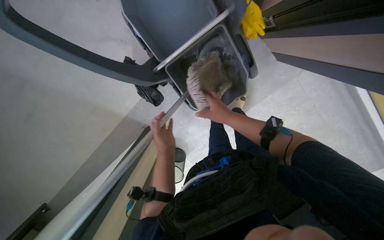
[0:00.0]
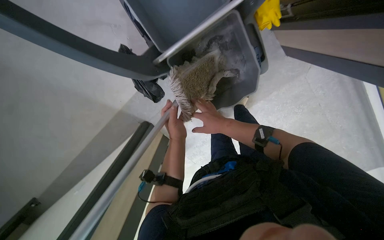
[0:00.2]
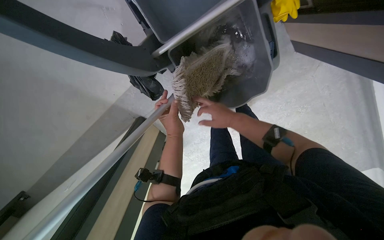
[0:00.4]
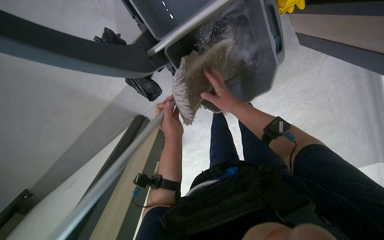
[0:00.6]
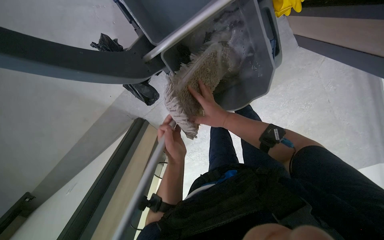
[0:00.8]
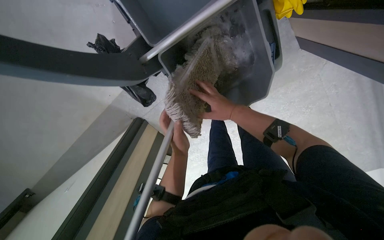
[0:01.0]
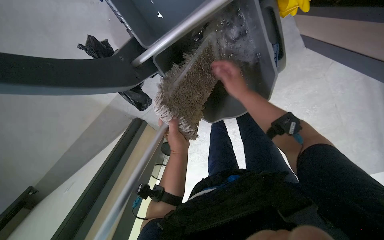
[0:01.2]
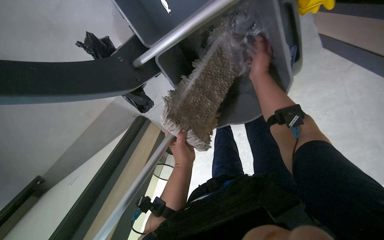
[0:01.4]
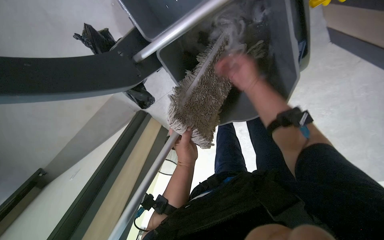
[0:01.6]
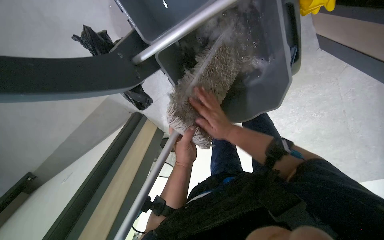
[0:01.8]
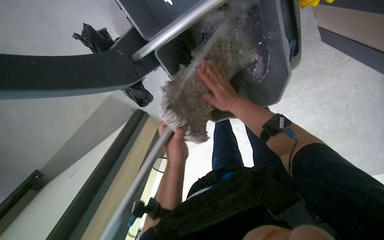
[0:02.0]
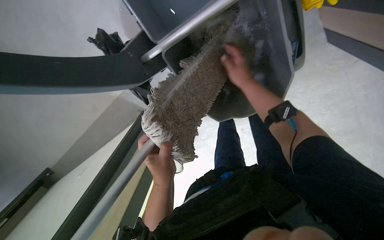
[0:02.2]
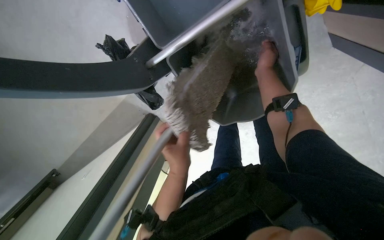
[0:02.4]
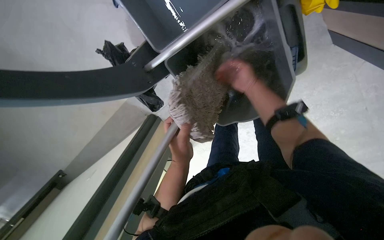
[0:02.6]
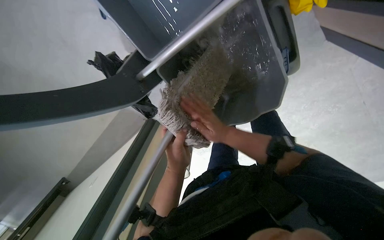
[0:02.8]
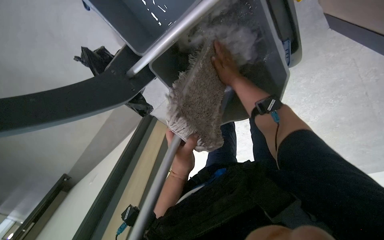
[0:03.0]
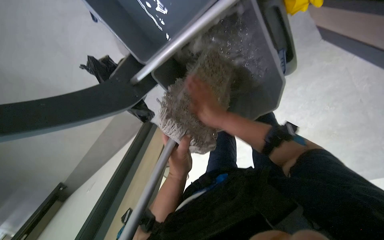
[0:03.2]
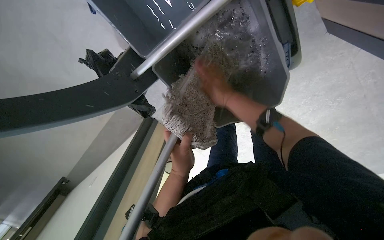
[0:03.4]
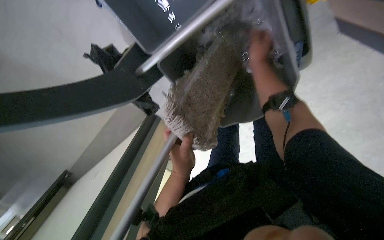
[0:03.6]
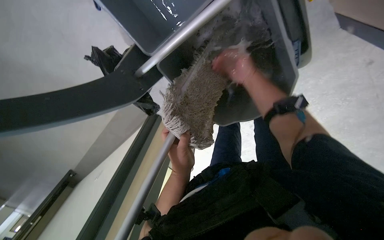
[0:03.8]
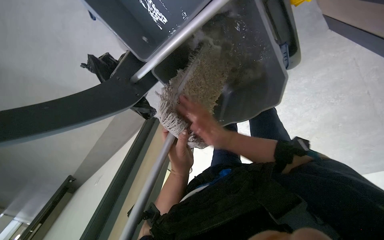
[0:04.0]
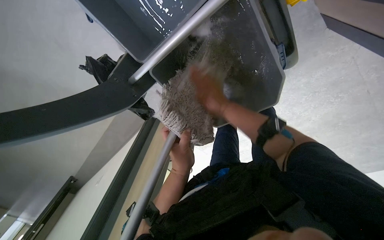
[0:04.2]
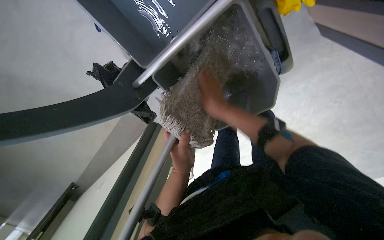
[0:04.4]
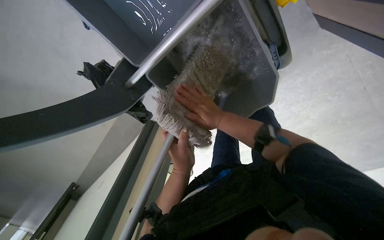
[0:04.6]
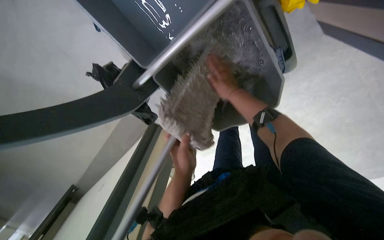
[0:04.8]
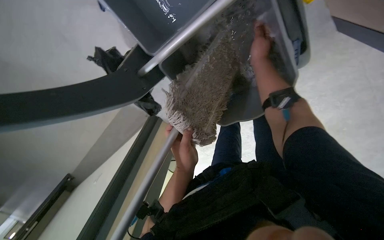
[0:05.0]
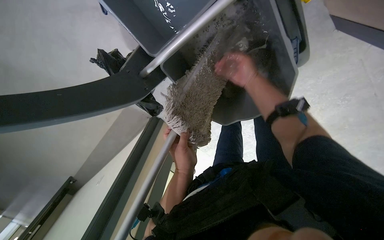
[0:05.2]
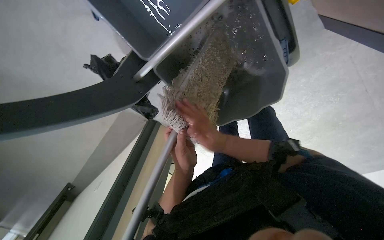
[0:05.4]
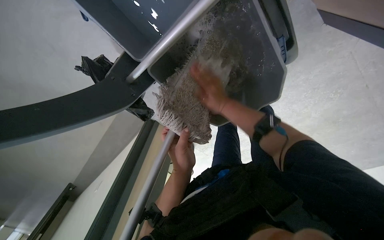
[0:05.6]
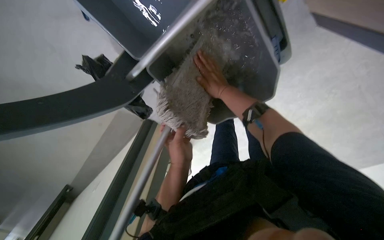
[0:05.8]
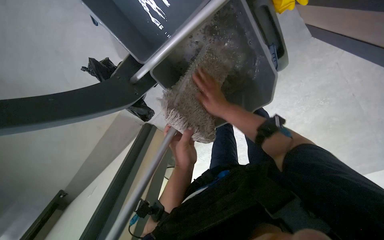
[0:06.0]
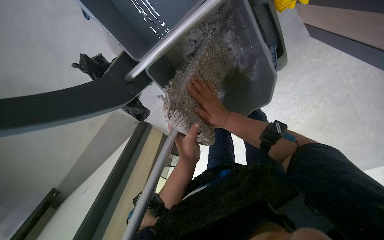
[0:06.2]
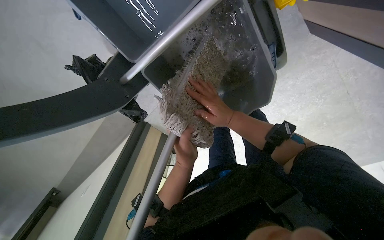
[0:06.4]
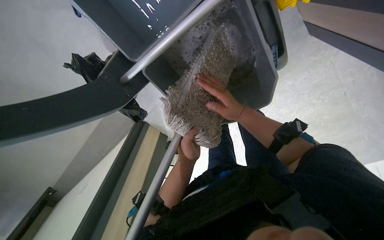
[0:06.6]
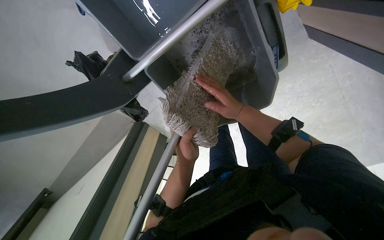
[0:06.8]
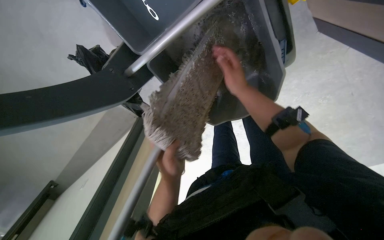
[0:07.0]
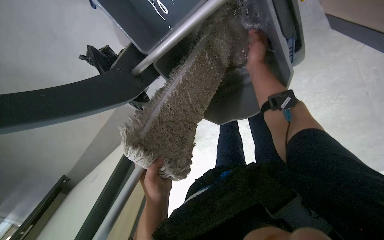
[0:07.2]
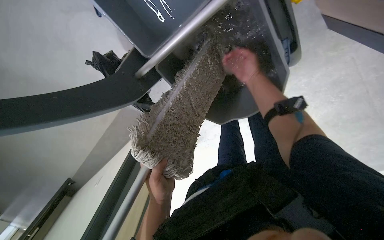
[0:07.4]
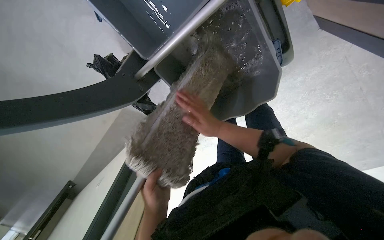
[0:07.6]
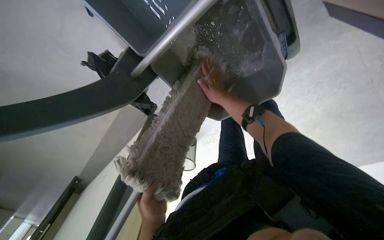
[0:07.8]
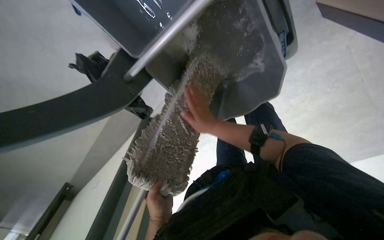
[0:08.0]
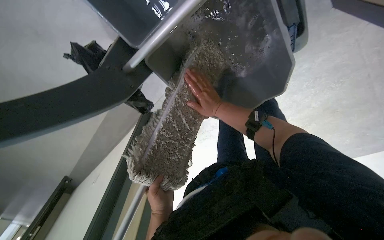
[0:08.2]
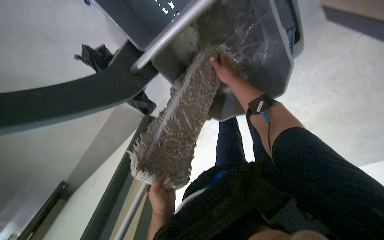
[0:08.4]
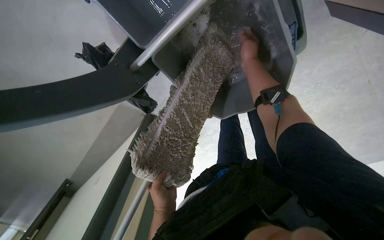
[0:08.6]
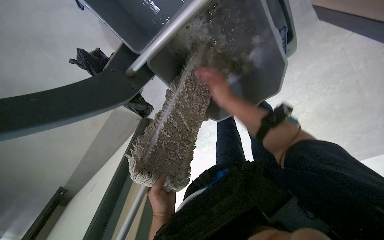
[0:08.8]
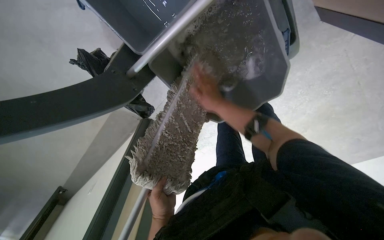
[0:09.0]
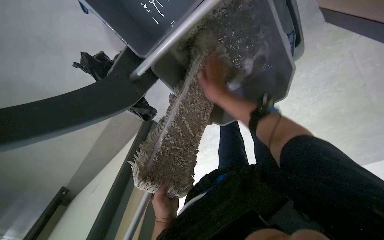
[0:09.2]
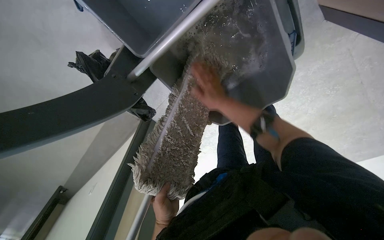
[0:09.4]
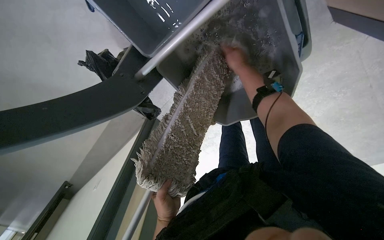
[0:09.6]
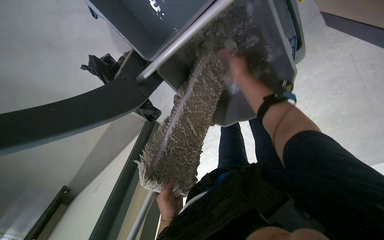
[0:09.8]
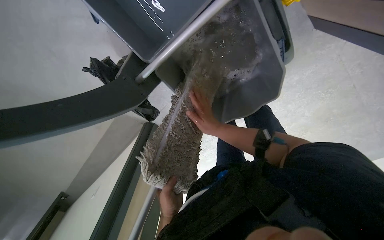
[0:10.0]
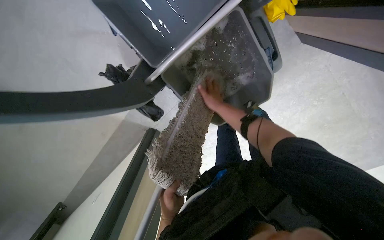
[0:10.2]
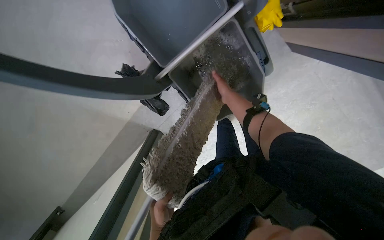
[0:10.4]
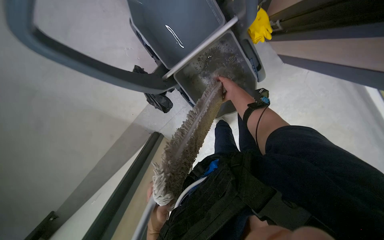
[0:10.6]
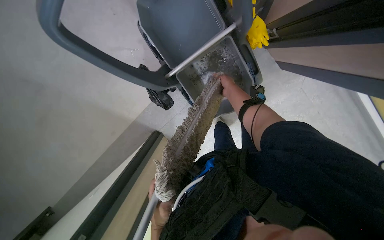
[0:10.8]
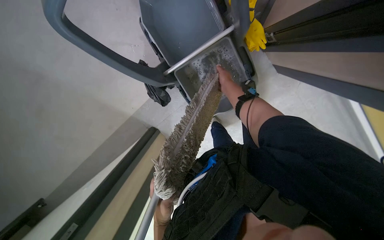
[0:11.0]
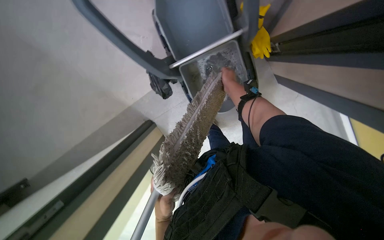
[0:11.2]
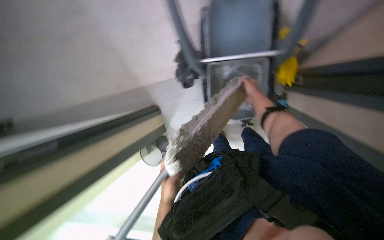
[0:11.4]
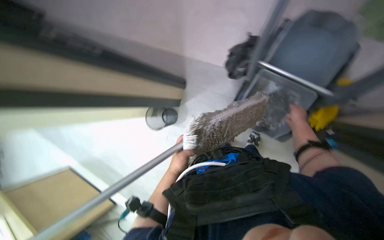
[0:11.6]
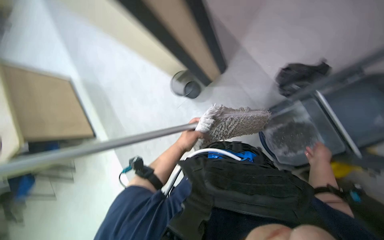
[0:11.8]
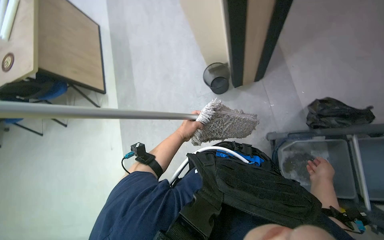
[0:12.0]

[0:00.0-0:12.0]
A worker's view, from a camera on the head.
Job: preparing cleaning supplies.
The whole recording: Preparing mop for cleaning. The worker dips and wrings out a mop in a bucket, preparing it for cleaning.
0:00.0 to 0:01.6: The view tips downward by some 15 degrees. The right hand heads up the picture, covering roughly 25 cm.
0:01.6 to 0:03.0: The left hand is displaced nearer to the camera by approximately 10 cm, while the right hand goes up and down the picture, some 20 cm each way, reversing 3 times.
0:03.0 to 0:04.4: The right hand swings up and down the picture, about 20 cm each way, with 3 reversals.
0:04.4 to 0:06.0: The right hand swings up and down the picture, some 25 cm each way, with 2 reversals.
0:06.0 to 0:07.6: The left hand is displaced down the picture and to the left by approximately 15 cm; the right hand travels up the picture and back again, some 10 cm each way.
0:07.6 to 0:09.0: The right hand goes up and down the picture, about 20 cm each way, reversing 3 times. The left hand shifts roughly 10 cm farther from the camera.
0:09.0 to 0:10.4: The left hand is displaced down the picture by some 10 cm, while the right hand goes up and down the picture, approximately 20 cm each way, reversing 2 times.
0:10.4 to 0:12.0: The camera travels roughly 40 cm. The scene rotates clockwise by approximately 70 degrees.

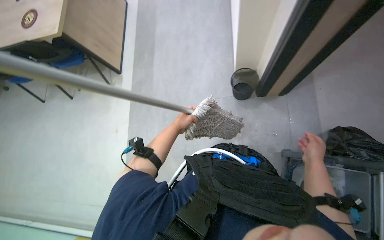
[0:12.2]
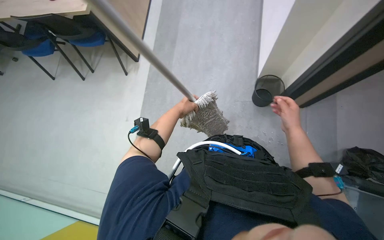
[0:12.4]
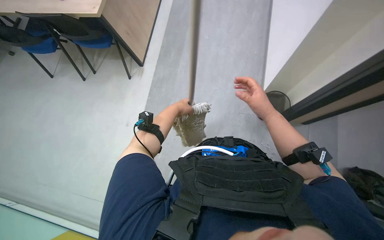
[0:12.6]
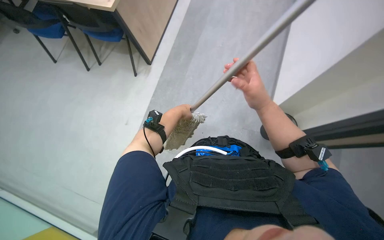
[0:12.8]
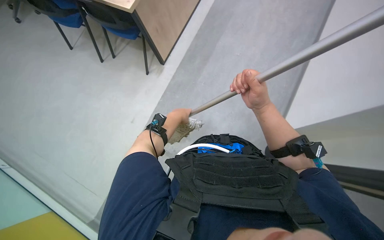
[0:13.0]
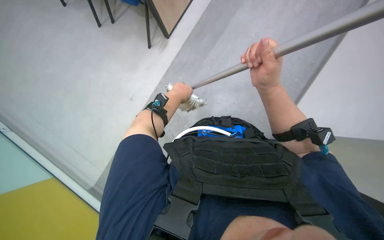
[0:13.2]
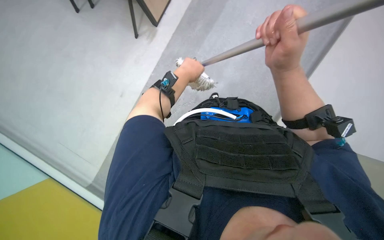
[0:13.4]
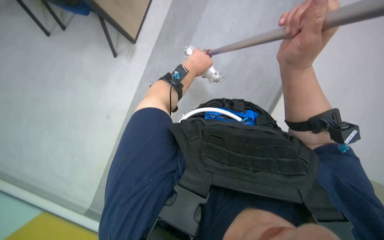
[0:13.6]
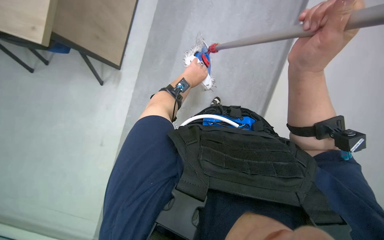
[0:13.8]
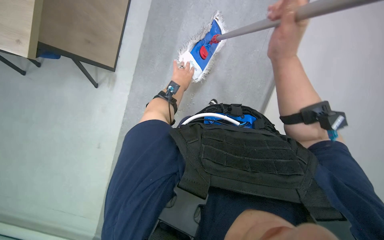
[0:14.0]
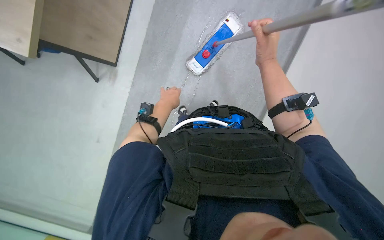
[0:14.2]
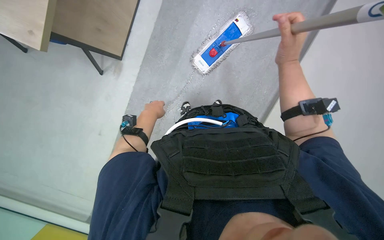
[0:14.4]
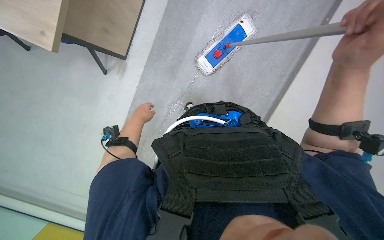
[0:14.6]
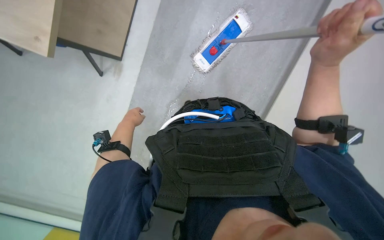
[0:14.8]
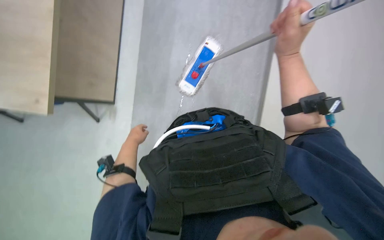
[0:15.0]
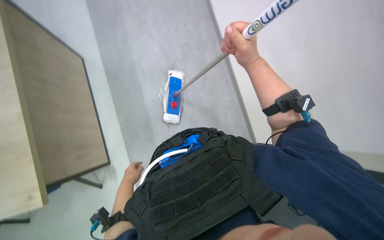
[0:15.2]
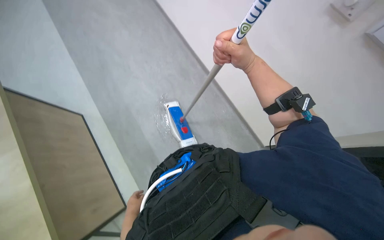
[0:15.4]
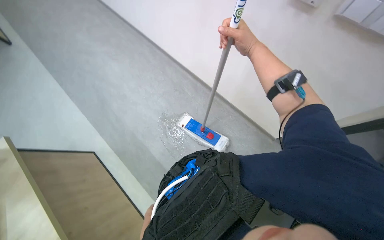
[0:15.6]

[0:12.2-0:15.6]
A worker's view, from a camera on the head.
Job: preparing cleaning supplies.
The whole recording: Preparing mop for cleaning. The worker dips and wrings out a mop in a bucket, preparing it for cleaning.
0:12.2 to 0:13.8: The right hand is displaced up the picture and to the left by about 30 cm.
0:13.8 to 0:15.6: The wearer looks approximately 20 degrees further upward. The scene rotates counterclockwise by about 55 degrees.

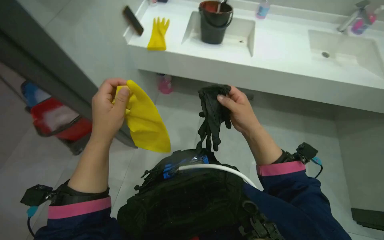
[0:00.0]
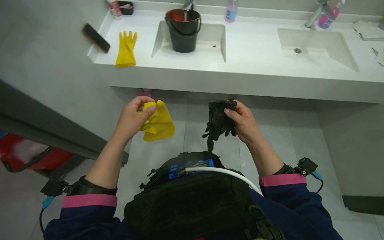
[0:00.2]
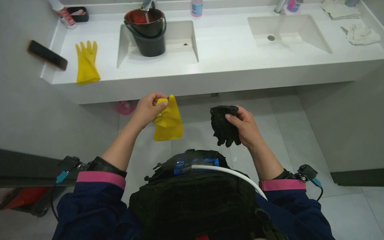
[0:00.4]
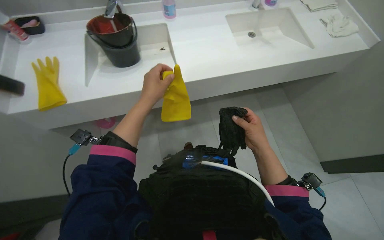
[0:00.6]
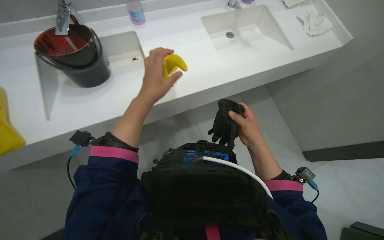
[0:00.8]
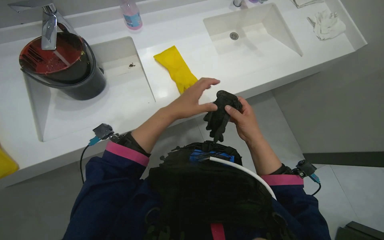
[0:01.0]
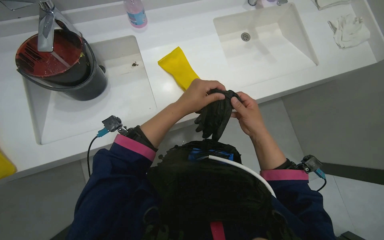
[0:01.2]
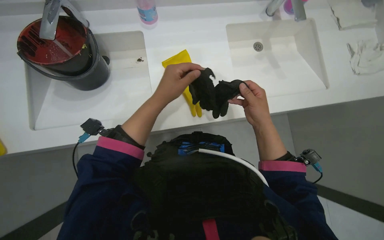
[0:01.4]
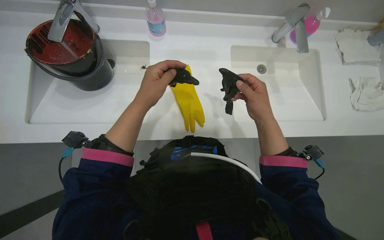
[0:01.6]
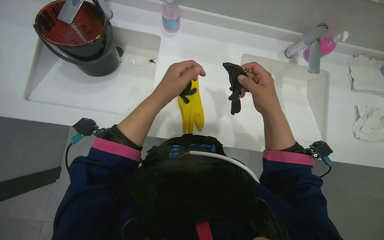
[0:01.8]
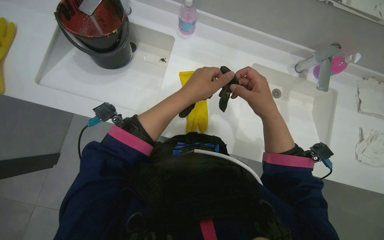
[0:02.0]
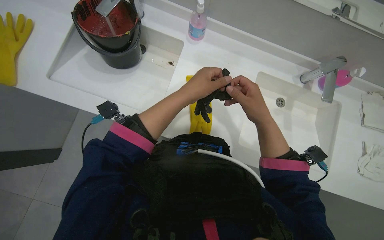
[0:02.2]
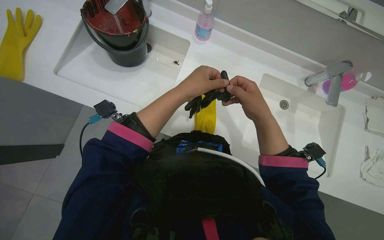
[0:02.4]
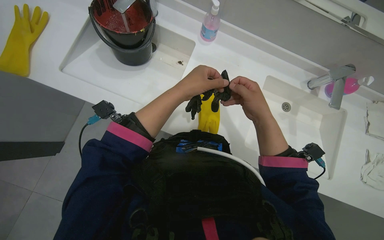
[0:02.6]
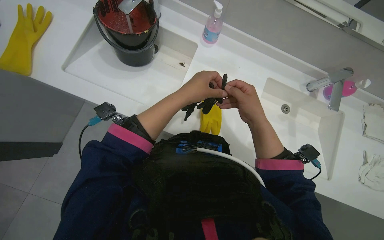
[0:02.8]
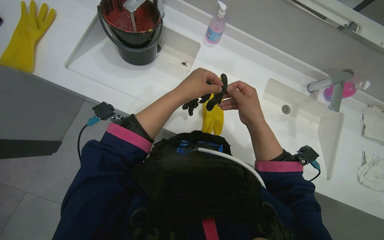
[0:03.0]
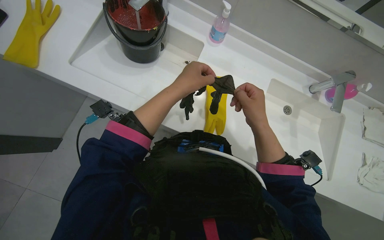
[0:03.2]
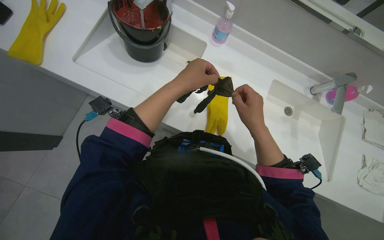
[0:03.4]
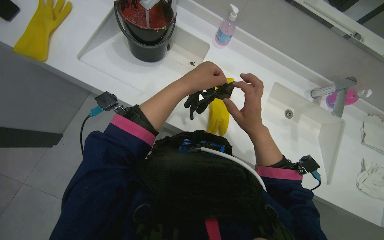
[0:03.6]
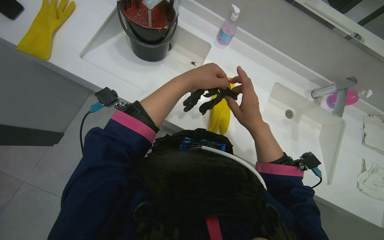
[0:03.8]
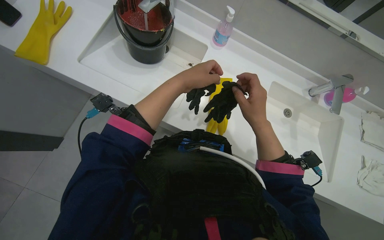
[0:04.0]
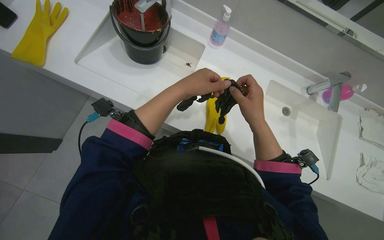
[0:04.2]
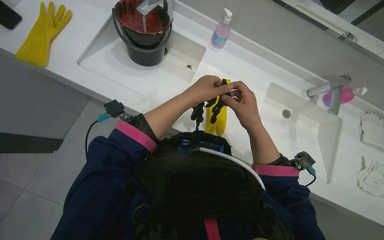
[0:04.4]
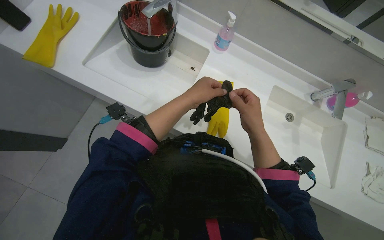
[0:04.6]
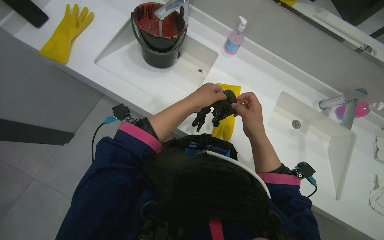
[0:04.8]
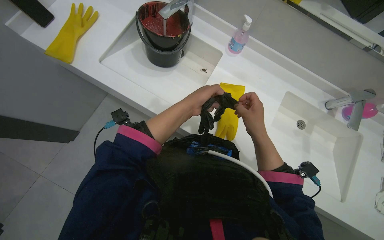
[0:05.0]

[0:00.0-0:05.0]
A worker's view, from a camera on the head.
Job: preparing cleaning supplies.
The whole recording: Putting on protective gloves. The worker puts on black and yellow protective gloves.
0:00.0 to 0:01.6: The camera travels some 70 cm. The head turns to the right by about 25 degrees.
0:01.6 to 0:03.4: Everything in view rotates about 25 degrees clockwise.
0:03.4 to 0:05.0: The hands work in one place, with small movements.
